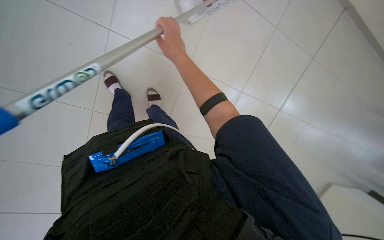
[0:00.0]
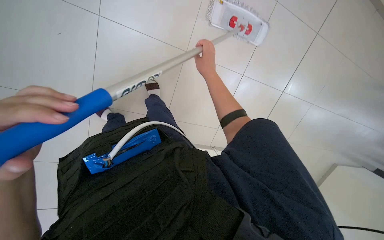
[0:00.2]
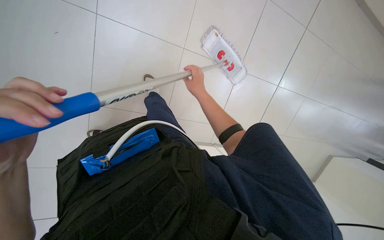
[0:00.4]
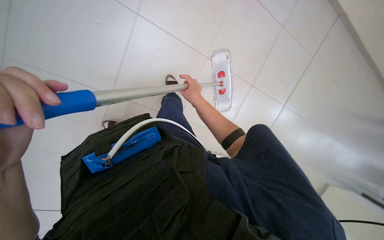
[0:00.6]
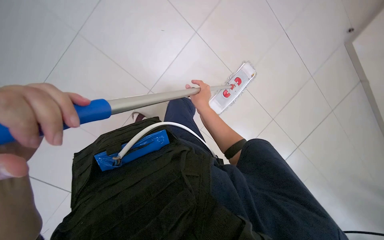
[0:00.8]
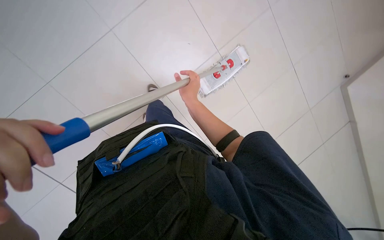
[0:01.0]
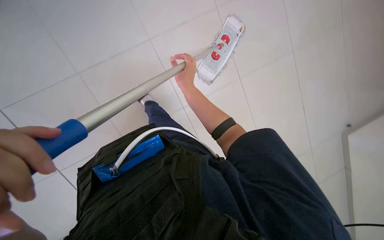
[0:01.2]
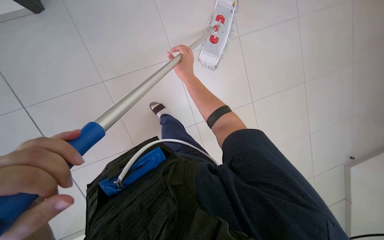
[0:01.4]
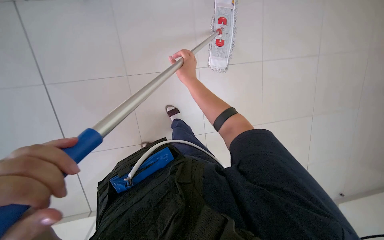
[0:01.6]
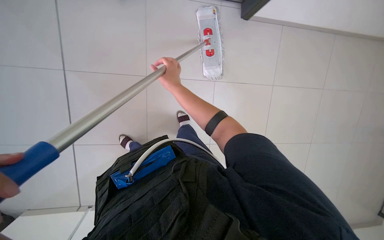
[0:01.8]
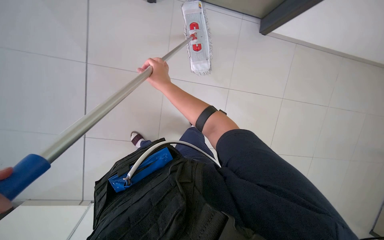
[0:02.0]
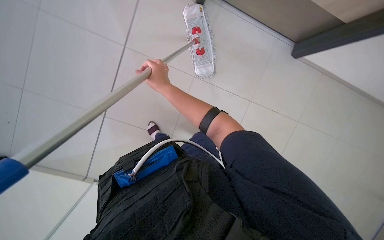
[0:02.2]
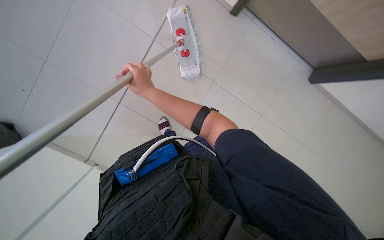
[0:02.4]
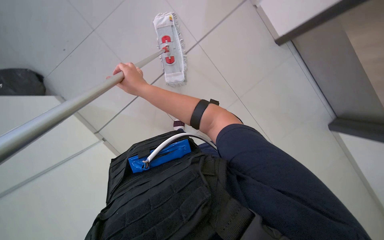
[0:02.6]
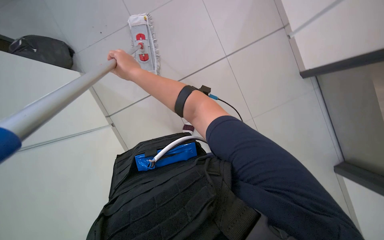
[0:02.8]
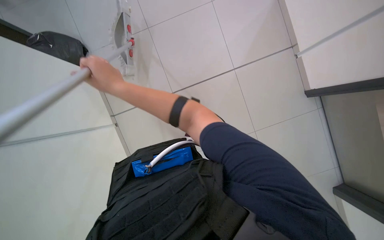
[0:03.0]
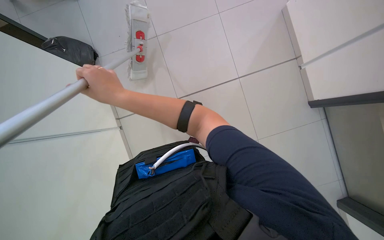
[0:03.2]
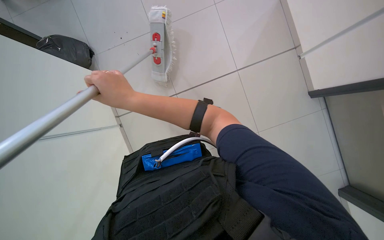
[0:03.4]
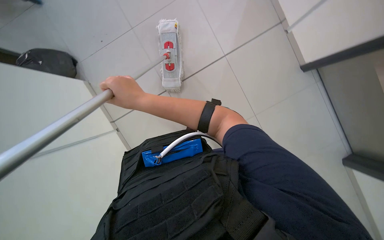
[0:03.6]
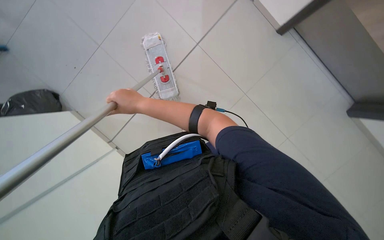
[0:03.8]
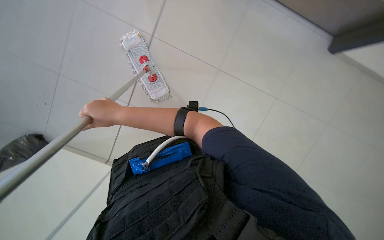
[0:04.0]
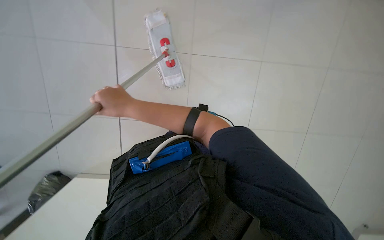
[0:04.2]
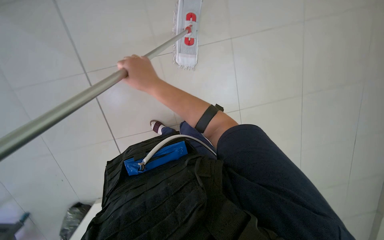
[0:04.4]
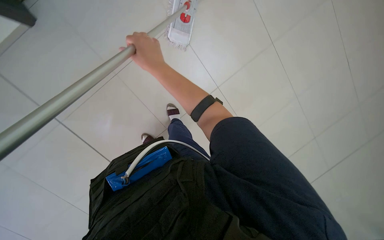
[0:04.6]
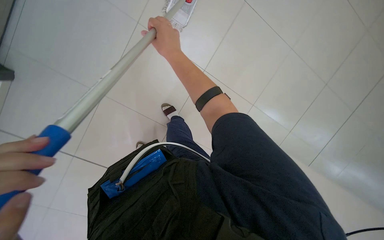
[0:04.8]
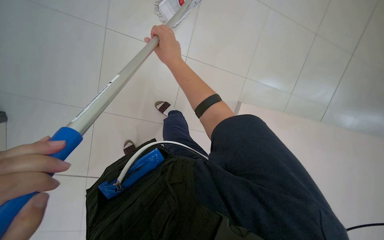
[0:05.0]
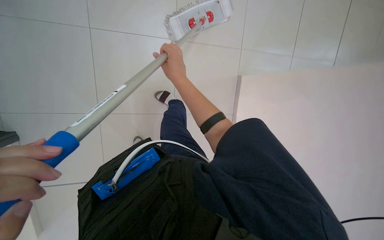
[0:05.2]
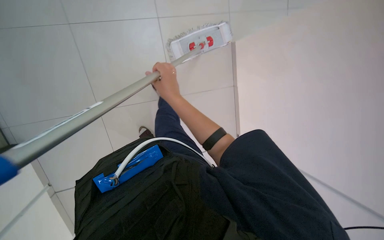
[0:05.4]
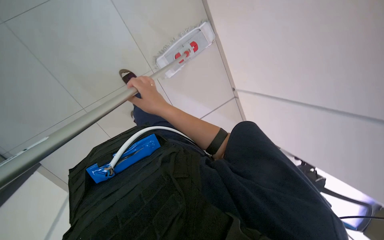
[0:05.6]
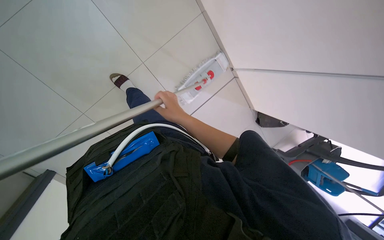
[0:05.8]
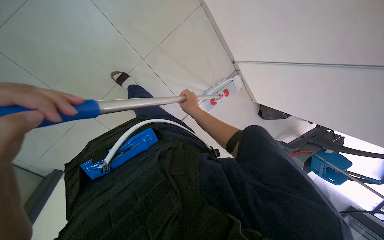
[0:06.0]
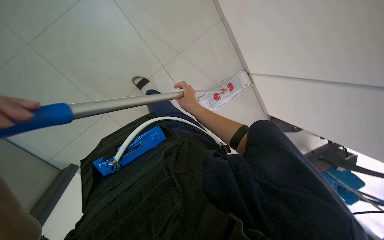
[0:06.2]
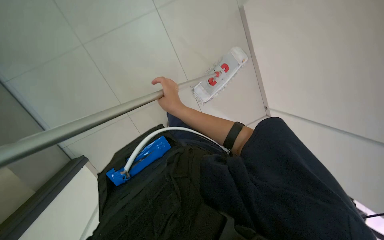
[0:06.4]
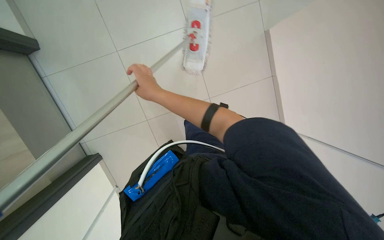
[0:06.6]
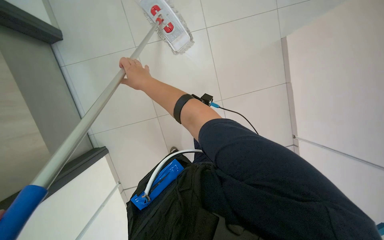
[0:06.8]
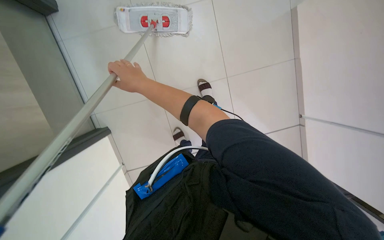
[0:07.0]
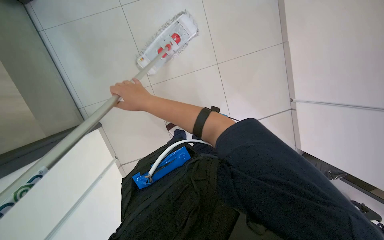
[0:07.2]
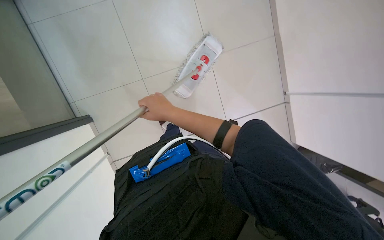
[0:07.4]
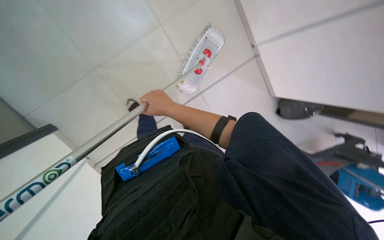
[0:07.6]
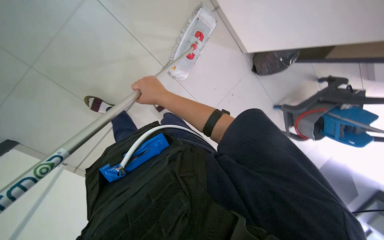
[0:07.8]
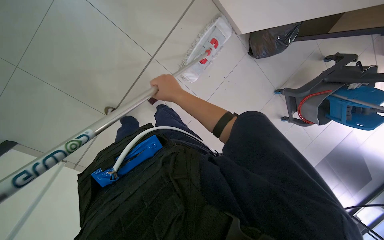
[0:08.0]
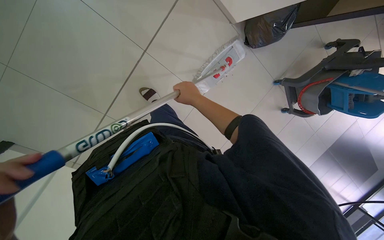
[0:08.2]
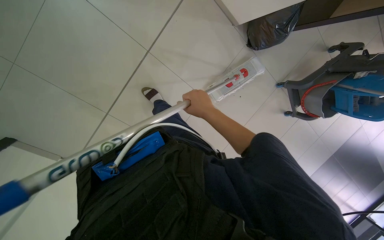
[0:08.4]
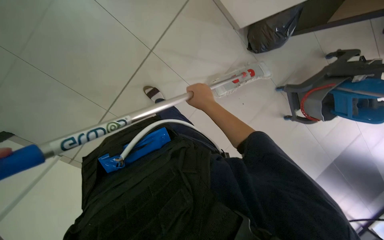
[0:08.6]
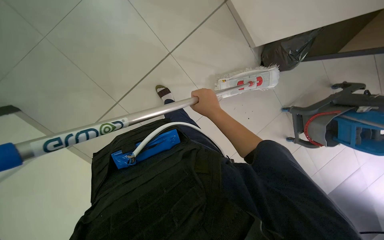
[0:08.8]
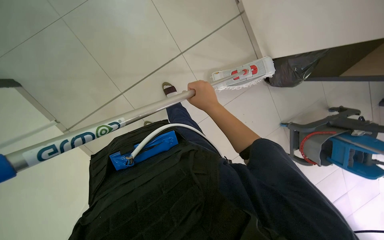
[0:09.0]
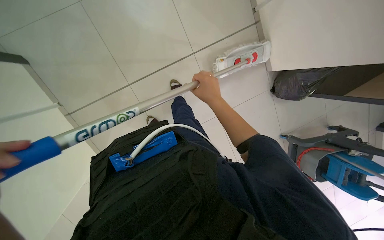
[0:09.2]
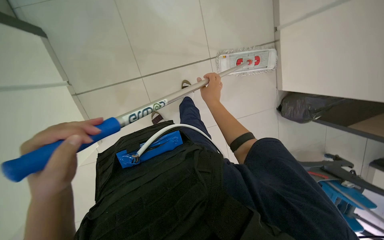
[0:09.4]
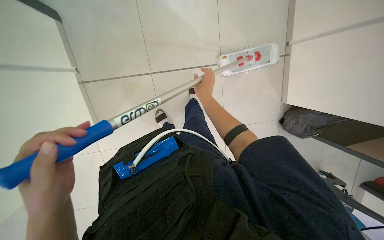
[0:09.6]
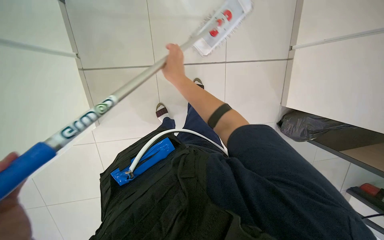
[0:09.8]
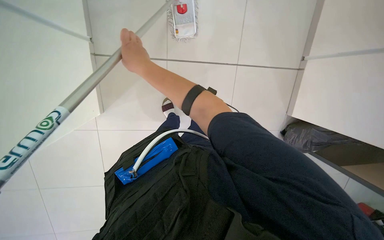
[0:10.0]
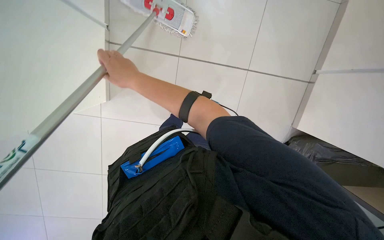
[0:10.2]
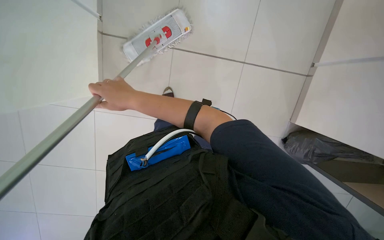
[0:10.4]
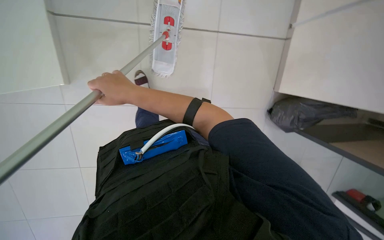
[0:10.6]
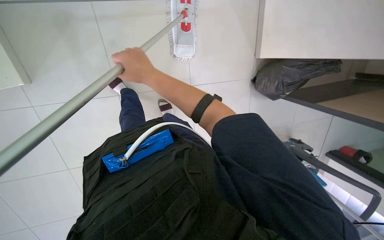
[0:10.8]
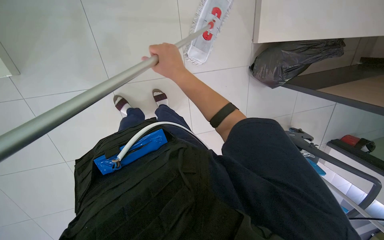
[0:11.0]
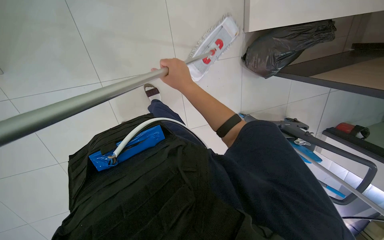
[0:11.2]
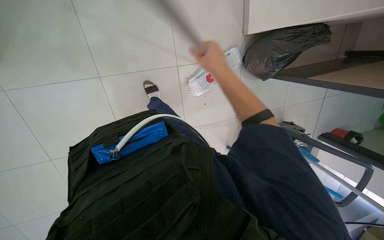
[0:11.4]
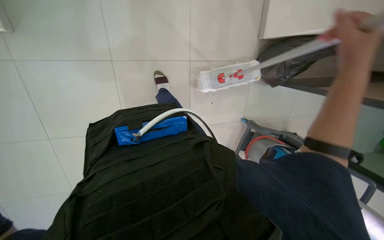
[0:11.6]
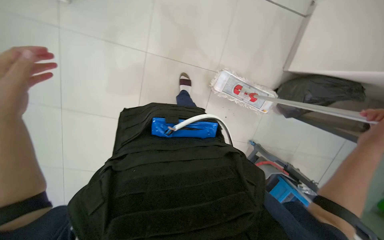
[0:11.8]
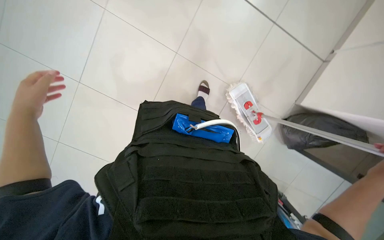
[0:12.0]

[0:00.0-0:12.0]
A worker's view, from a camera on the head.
Job: mopping floor.
The whole recording: Mopping tiled floor. The worker mops the tiled floor with a flat mop.
0:00.0 to 0:01.6: The scene turns approximately 40 degrees clockwise in the picture.
0:03.0 to 0:04.4: The view tilts about 15 degrees downward. The scene turns some 45 degrees counterclockwise in the picture.
0:04.4 to 0:06.0: The camera is aimed roughly 25 degrees further to the left. Everything in view rotates about 85 degrees counterclockwise.
0:06.0 to 0:07.6: The view swings some 35 degrees to the left. The view tilts about 15 degrees upward. The right hand shifts roughly 20 cm to the left and nearer to the camera.
0:09.0 to 0:10.4: The scene turns roughly 40 degrees clockwise in the picture.

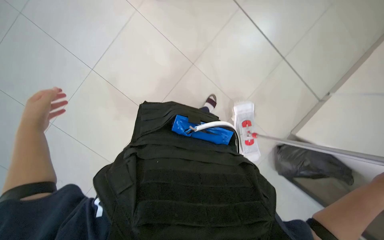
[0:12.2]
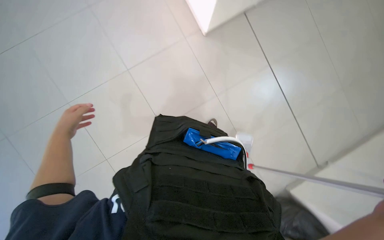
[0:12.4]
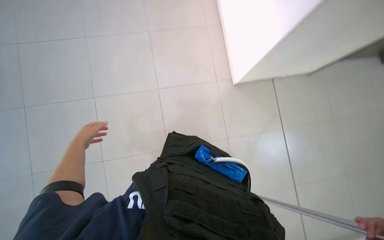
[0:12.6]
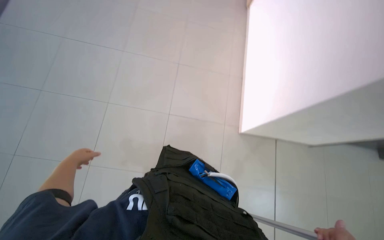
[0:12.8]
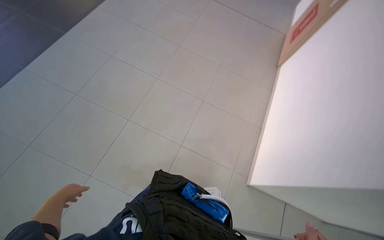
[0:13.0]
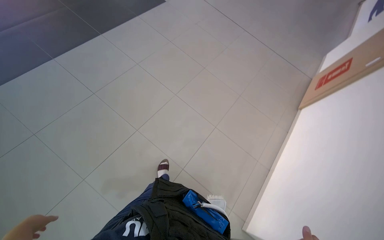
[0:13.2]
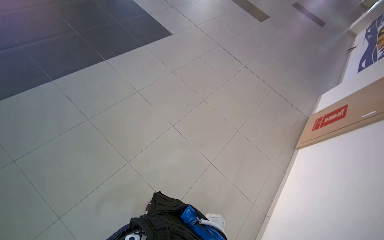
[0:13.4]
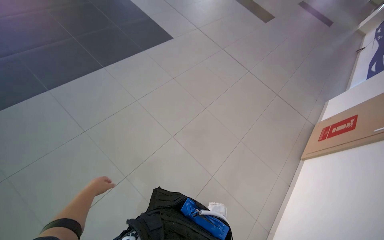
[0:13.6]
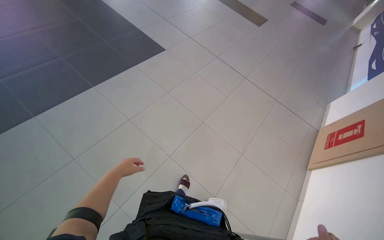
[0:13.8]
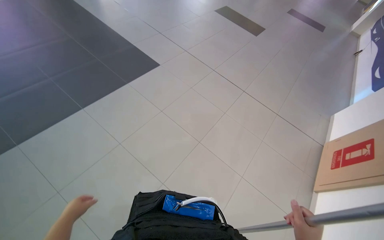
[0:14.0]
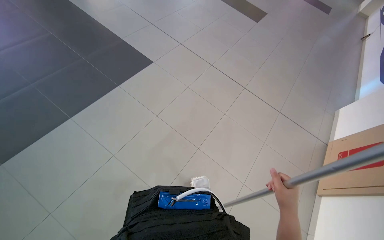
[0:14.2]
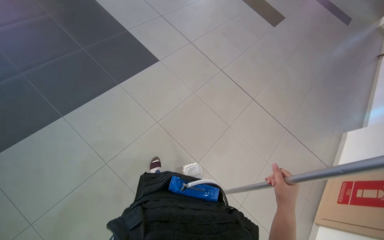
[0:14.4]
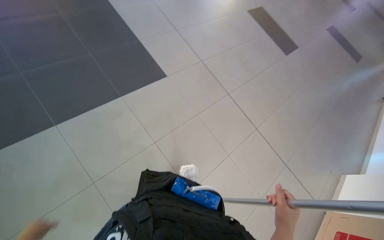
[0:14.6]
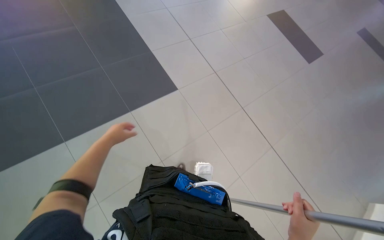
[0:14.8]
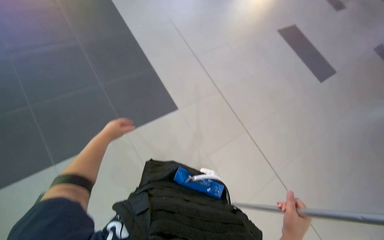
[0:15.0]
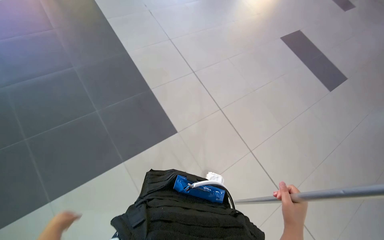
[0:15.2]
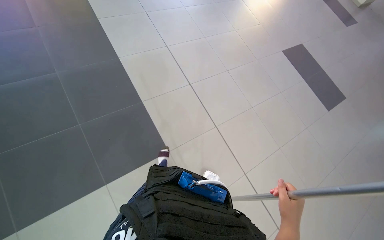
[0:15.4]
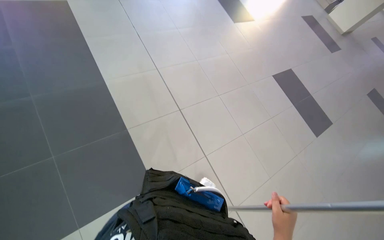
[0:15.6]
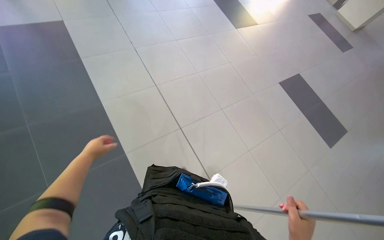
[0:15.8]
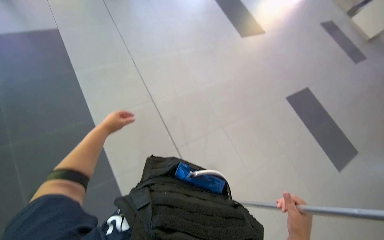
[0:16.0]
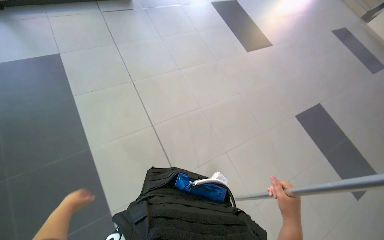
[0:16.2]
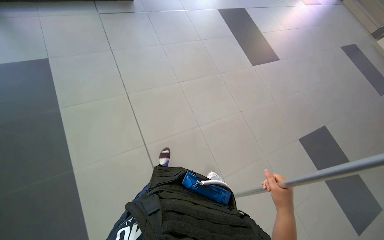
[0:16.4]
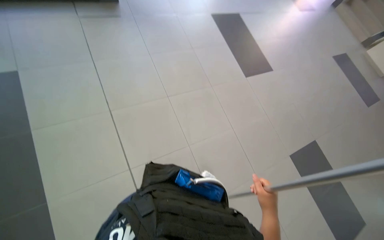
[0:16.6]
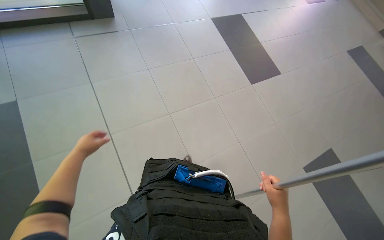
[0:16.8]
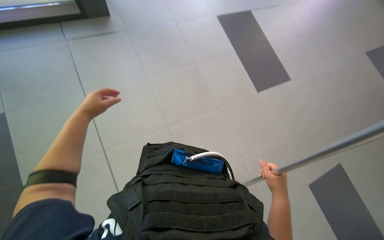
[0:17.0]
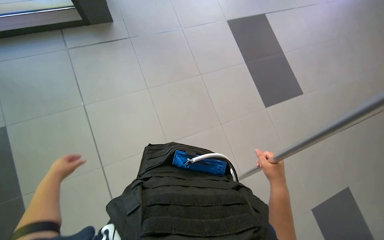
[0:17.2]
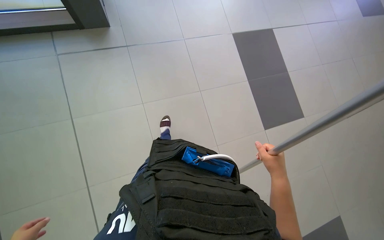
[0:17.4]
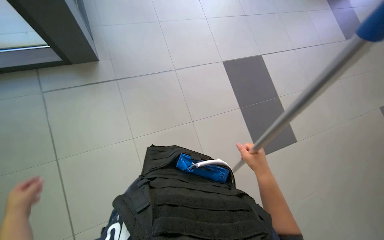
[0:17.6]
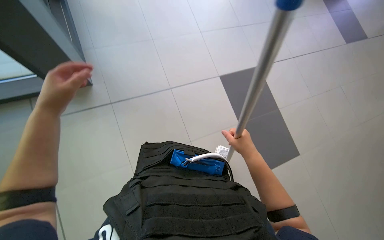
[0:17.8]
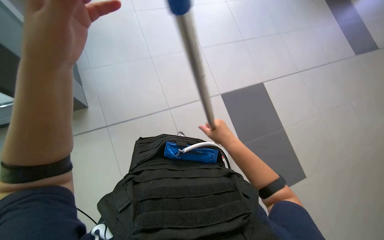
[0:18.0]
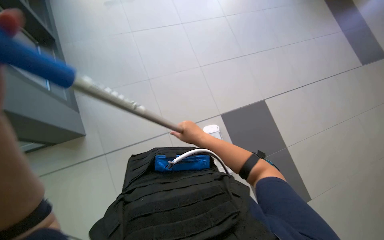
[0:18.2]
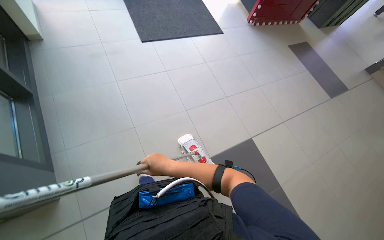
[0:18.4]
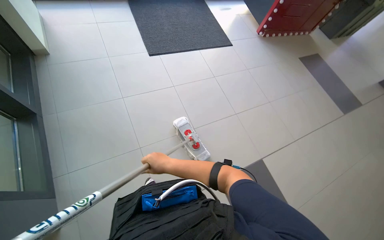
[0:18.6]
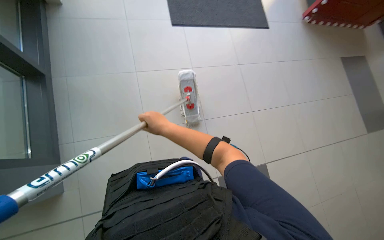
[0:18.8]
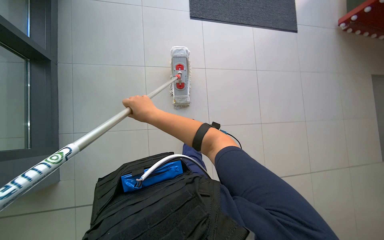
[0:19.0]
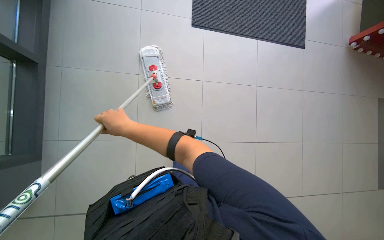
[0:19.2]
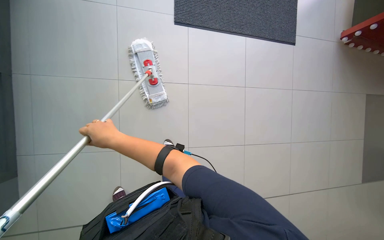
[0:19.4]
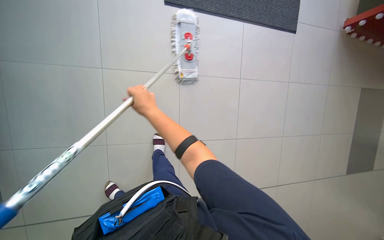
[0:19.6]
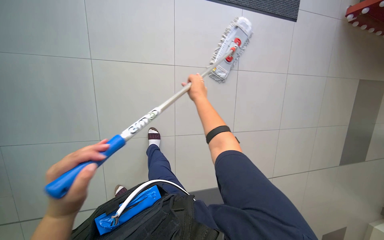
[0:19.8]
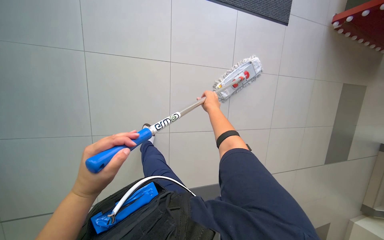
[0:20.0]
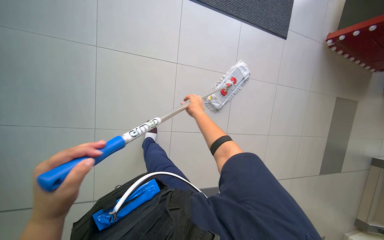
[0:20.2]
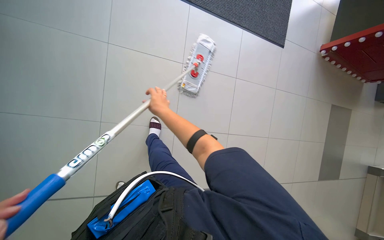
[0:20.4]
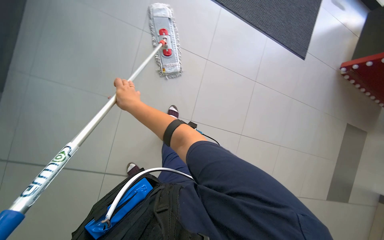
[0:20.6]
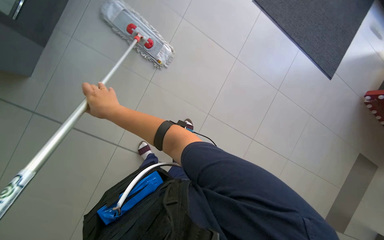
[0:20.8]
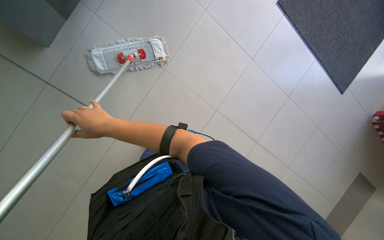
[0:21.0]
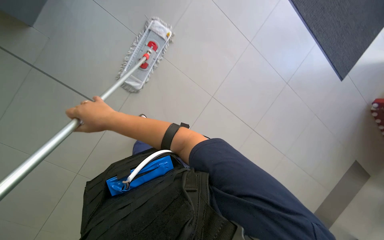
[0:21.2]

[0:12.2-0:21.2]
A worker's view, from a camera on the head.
Job: mopping floor.
The whole recording: Mopping tiled floor. The worker mops the tiled floor with a flat mop.
0:12.2 to 0:13.8: The camera travels roughly 50 cm. The view tips upward by roughly 50 degrees. The scene turns roughly 55 degrees clockwise in the picture.
0:16.6 to 0:18.2: The right hand goes about 35 cm up the picture and to the left.
